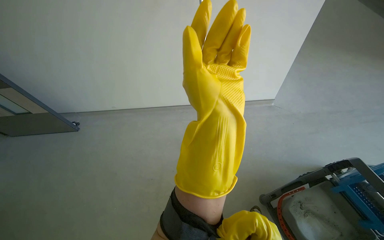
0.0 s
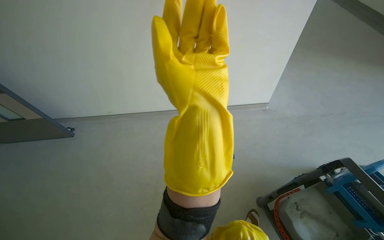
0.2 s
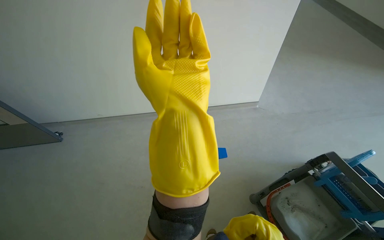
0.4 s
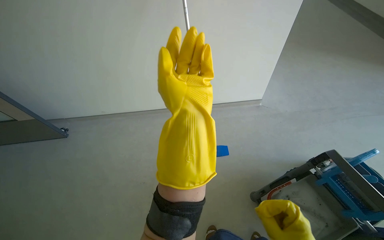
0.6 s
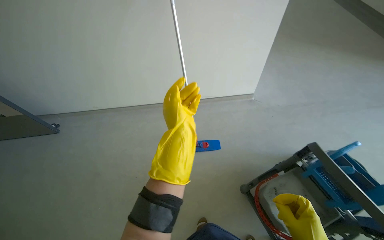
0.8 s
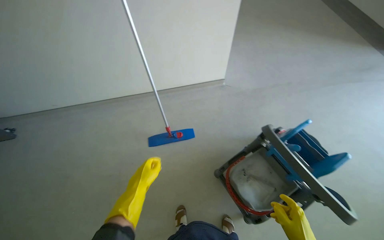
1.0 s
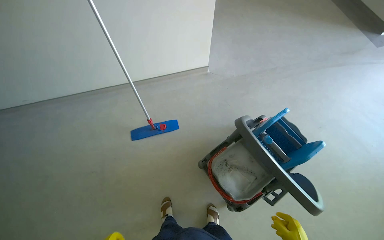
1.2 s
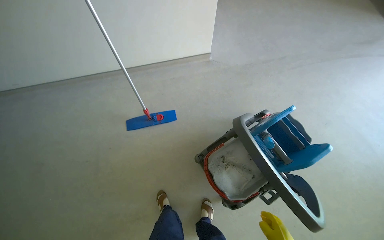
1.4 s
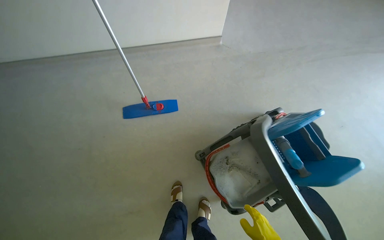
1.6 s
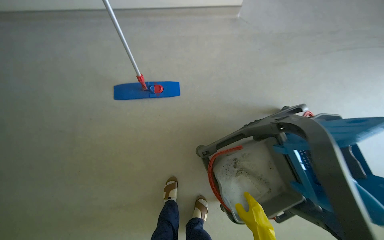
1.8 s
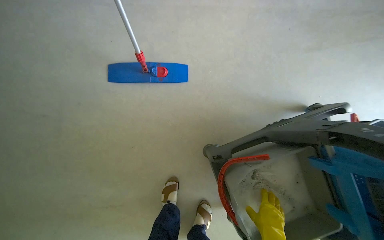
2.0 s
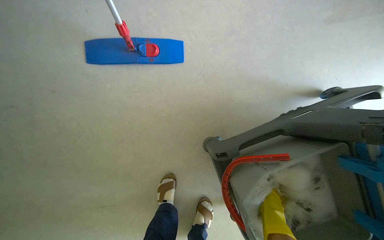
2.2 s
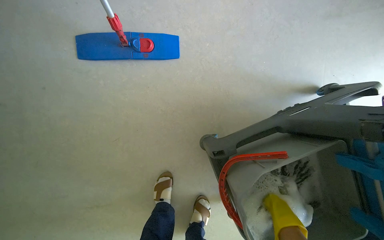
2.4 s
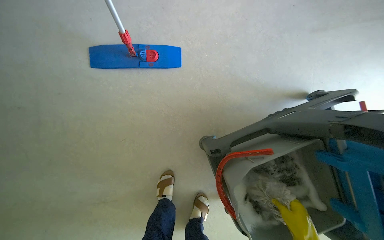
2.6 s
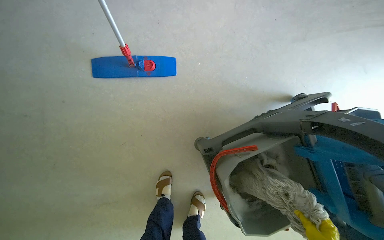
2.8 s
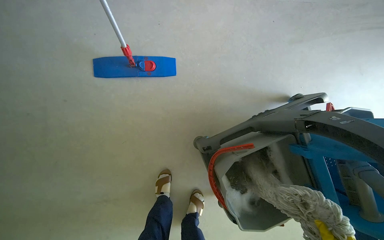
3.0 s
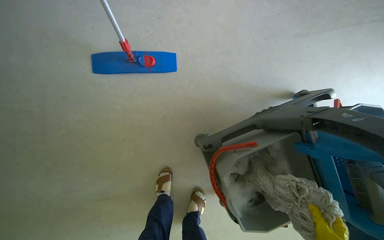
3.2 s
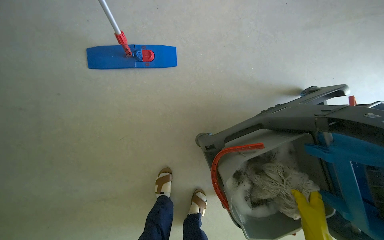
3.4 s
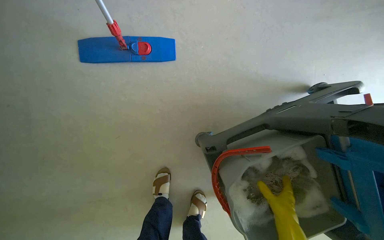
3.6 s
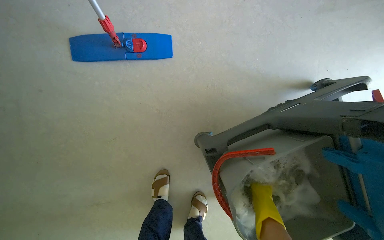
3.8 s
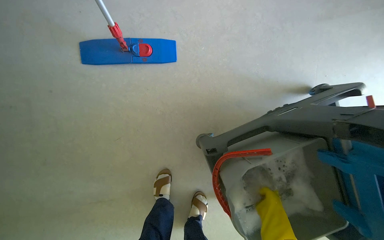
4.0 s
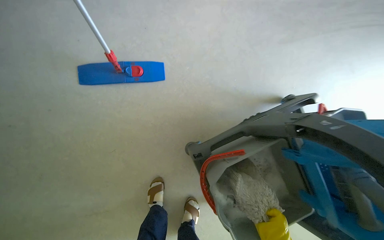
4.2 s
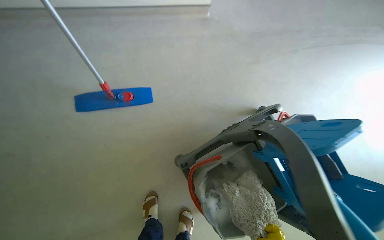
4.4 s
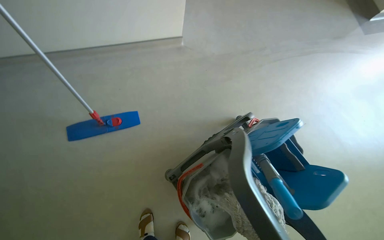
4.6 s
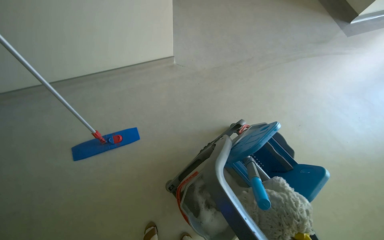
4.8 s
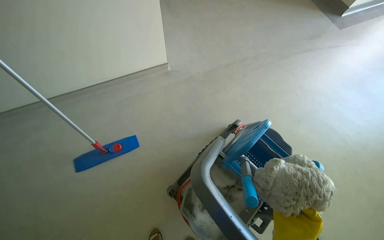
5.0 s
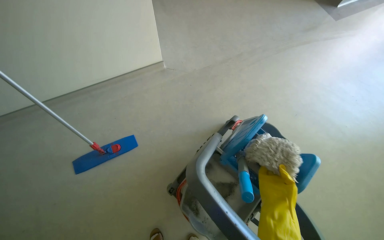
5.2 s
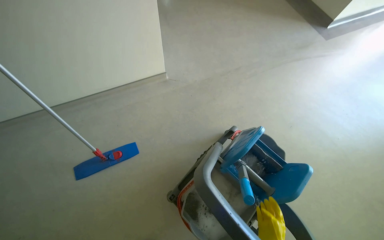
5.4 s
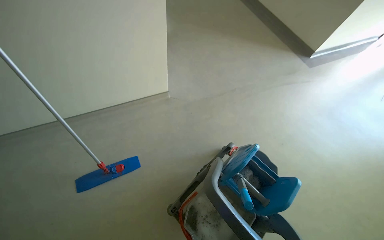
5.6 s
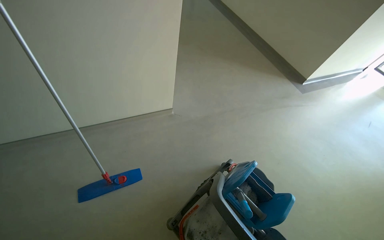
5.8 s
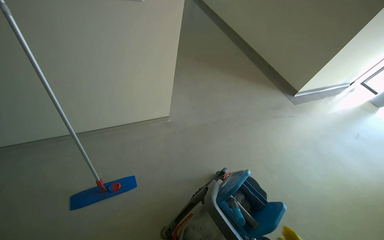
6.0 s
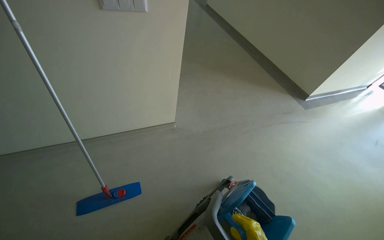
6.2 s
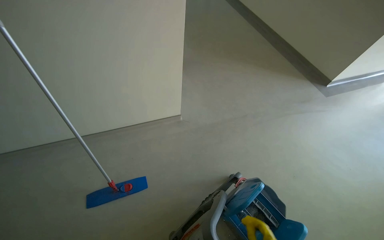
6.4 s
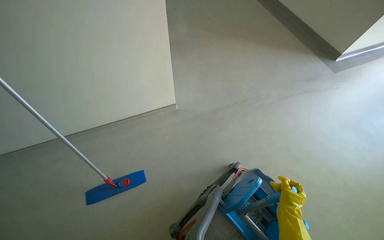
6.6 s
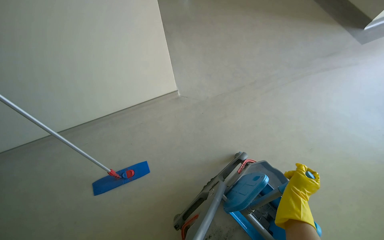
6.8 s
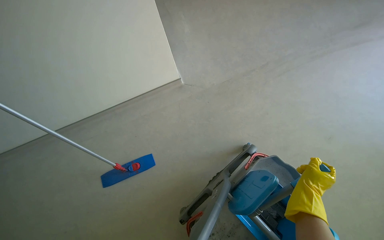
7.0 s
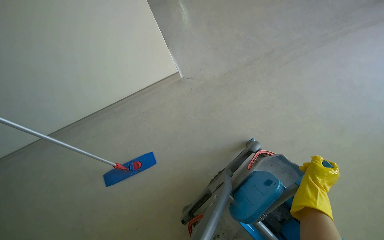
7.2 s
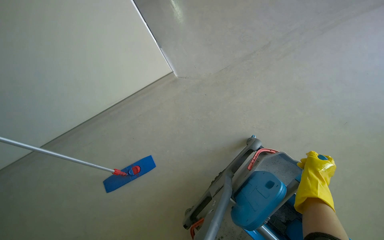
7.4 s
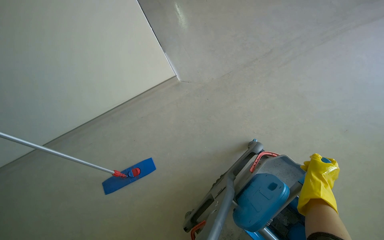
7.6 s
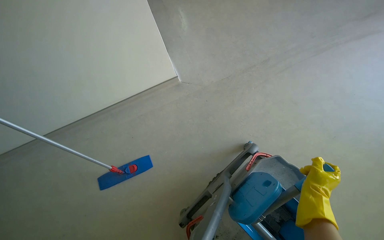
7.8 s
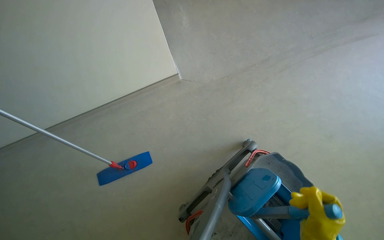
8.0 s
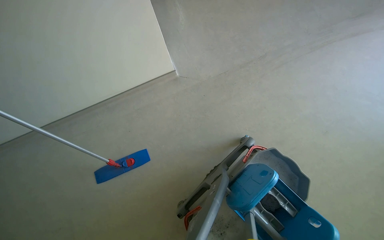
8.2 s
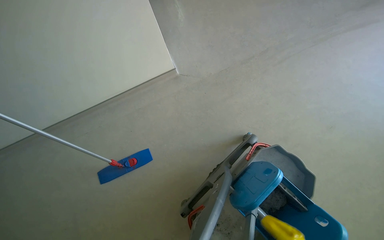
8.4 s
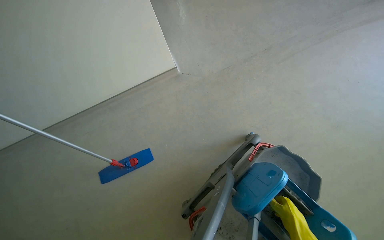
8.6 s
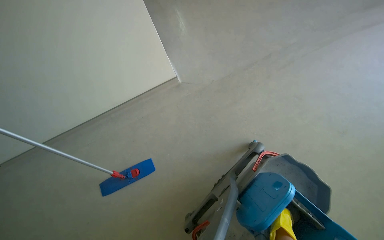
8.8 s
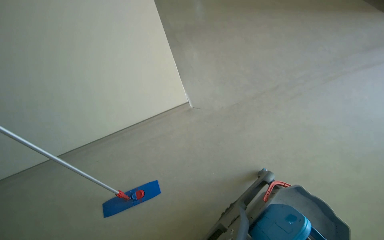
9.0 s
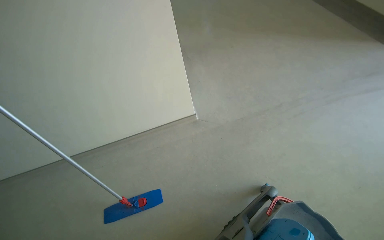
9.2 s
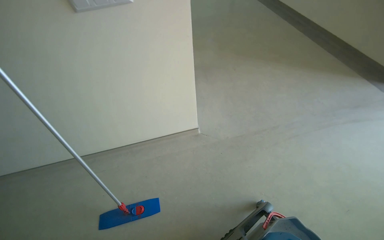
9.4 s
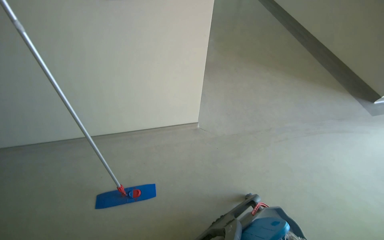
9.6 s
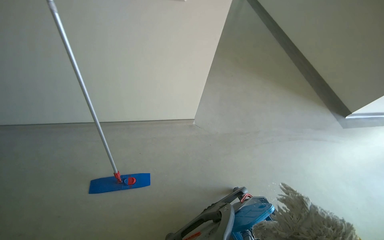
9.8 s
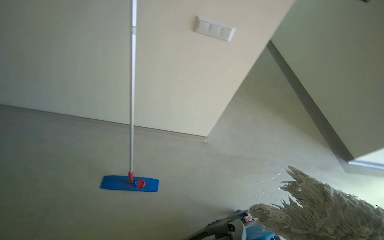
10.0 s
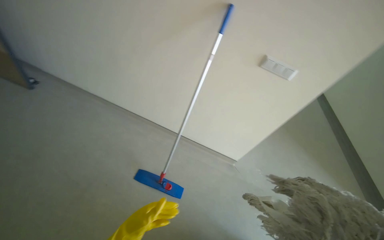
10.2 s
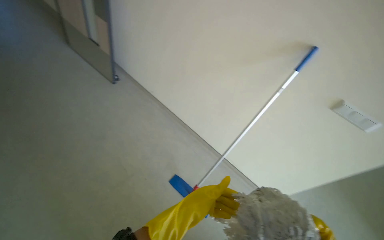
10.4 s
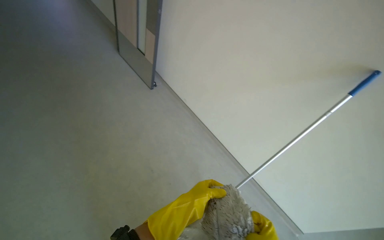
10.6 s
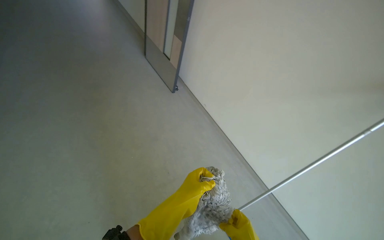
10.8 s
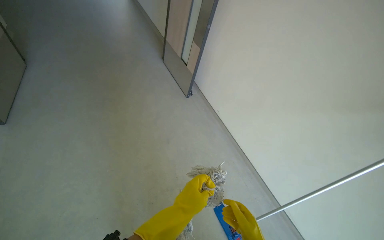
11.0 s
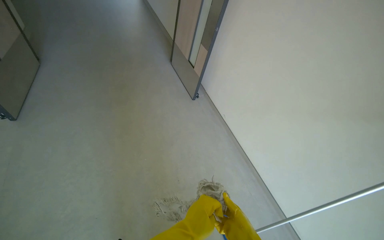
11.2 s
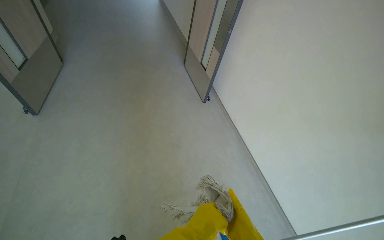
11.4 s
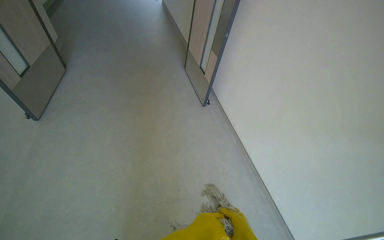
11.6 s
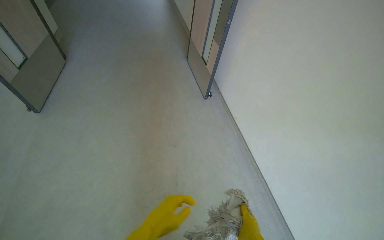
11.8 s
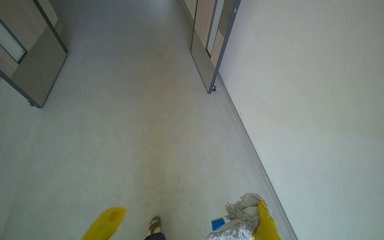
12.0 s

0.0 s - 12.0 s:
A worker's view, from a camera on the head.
Job: preparing cleaning supplies.
The whole recording: Preparing mop for cleaning. The worker removes, cleans, and reattaches the mop head to the handle.
0.0 s - 1.6 s: The wearer moves roughly 40 cm. The view tilts some 20 degrees downward.
1.6 s - 3.0 s: The wearer looks about 15 degrees further downward.
4.4 s - 6.0 s: The camera is carried approximately 40 cm. The view tips upward by roughly 30 degrees.
6.0 s - 7.6 s: The head travels approximately 50 cm. The view pans to the left by some 20 degrees. The view tips downward by some 20 degrees.
9.0 s - 10.4 s: The camera travels about 90 cm. The wearer's head swings approximately 60 degrees to the left. The view tips upward by about 30 degrees.
10.4 s - 12.0 s: The wearer's head swings approximately 40 degrees to the left.

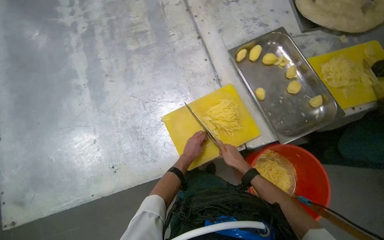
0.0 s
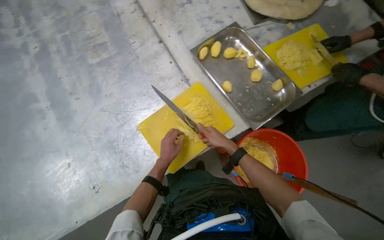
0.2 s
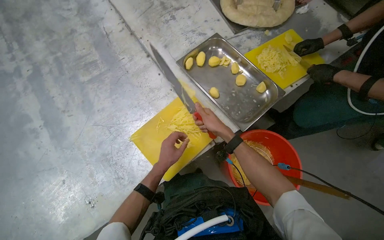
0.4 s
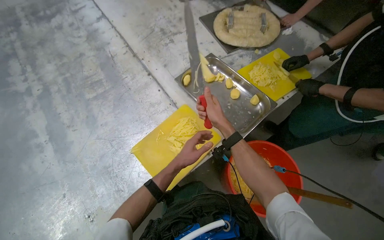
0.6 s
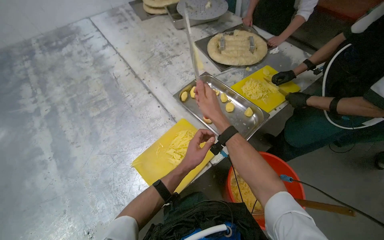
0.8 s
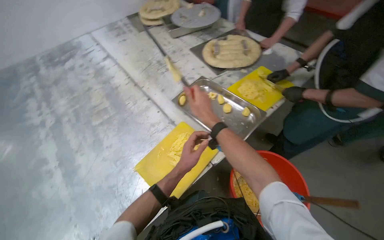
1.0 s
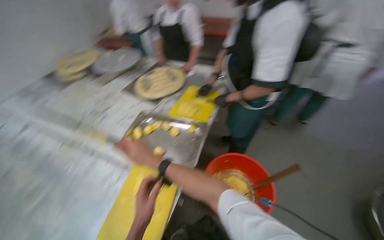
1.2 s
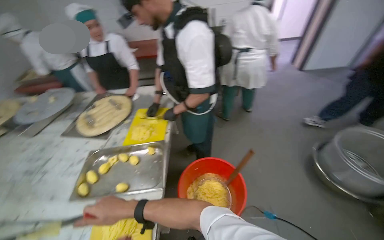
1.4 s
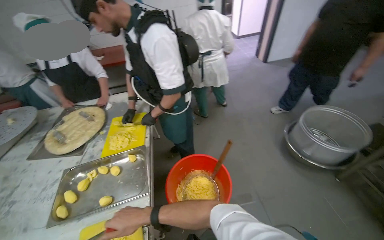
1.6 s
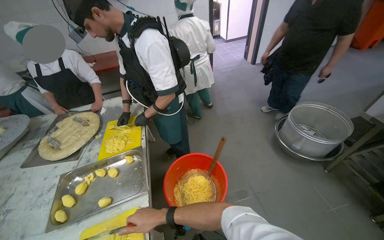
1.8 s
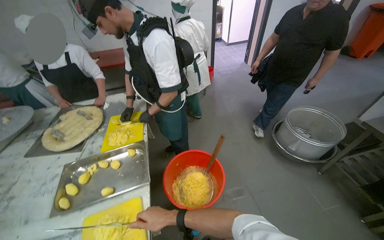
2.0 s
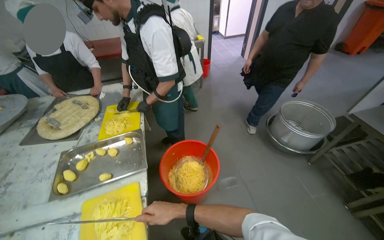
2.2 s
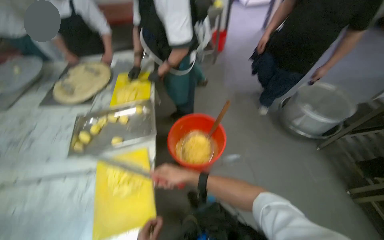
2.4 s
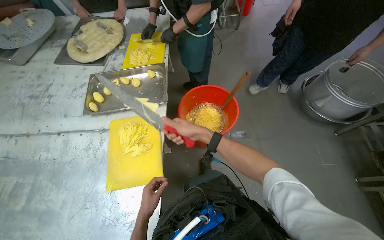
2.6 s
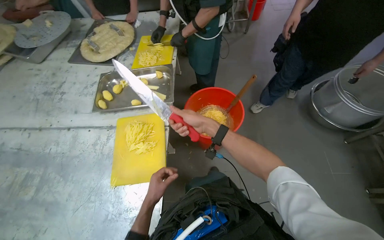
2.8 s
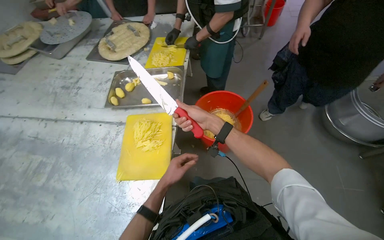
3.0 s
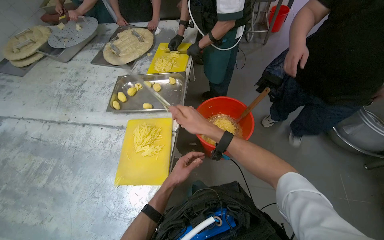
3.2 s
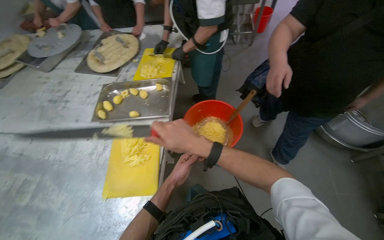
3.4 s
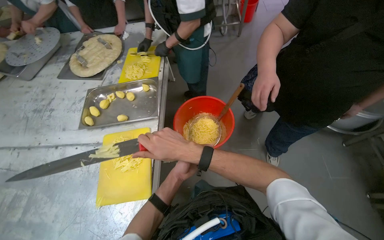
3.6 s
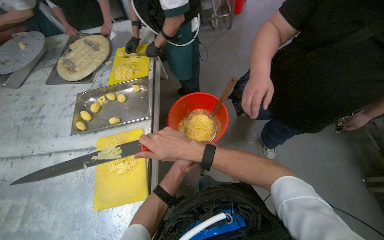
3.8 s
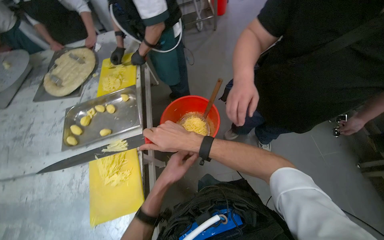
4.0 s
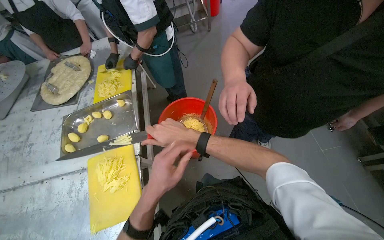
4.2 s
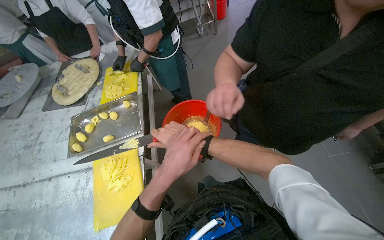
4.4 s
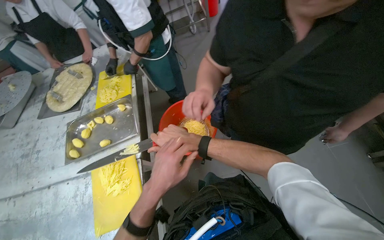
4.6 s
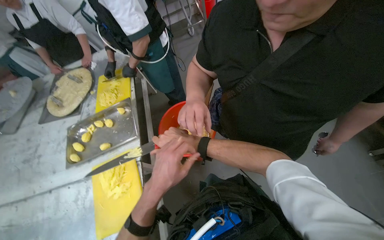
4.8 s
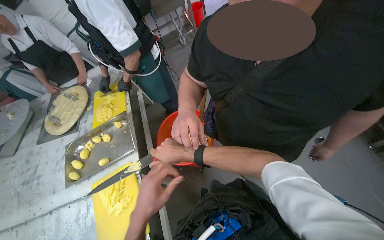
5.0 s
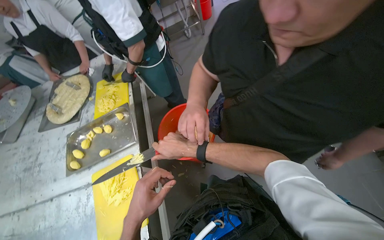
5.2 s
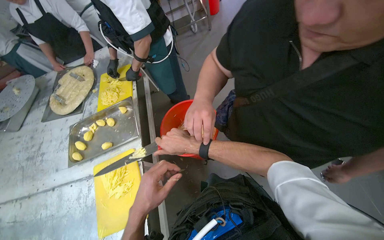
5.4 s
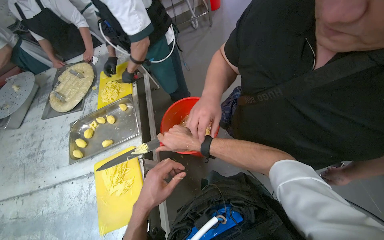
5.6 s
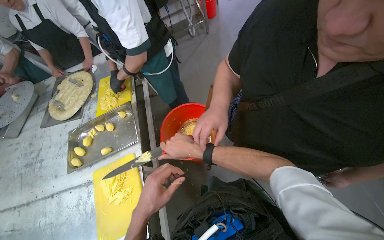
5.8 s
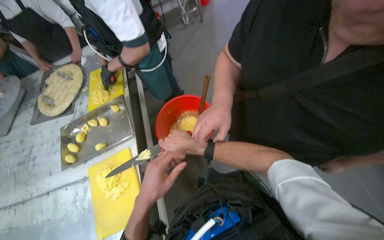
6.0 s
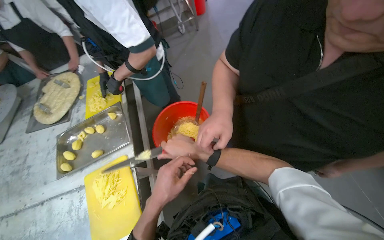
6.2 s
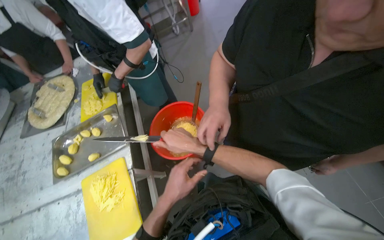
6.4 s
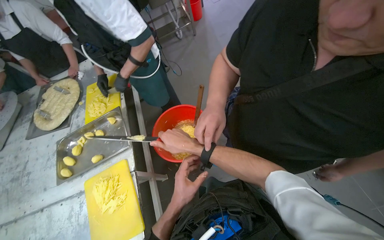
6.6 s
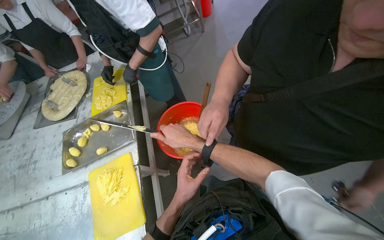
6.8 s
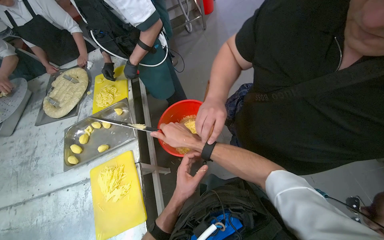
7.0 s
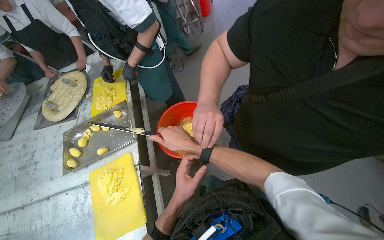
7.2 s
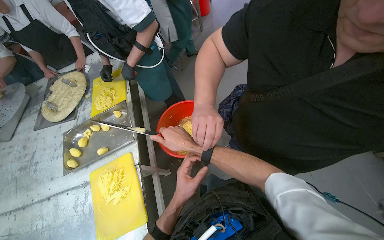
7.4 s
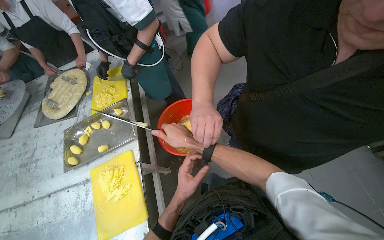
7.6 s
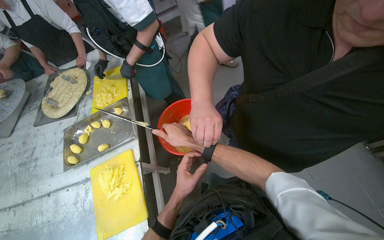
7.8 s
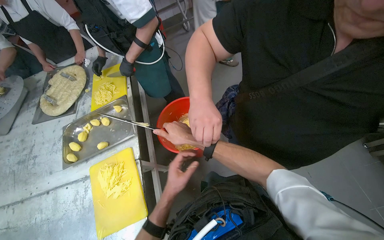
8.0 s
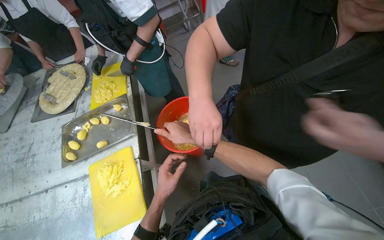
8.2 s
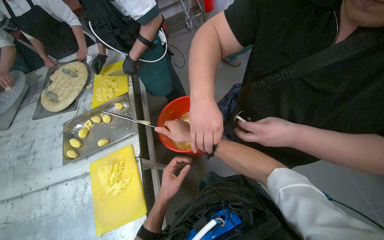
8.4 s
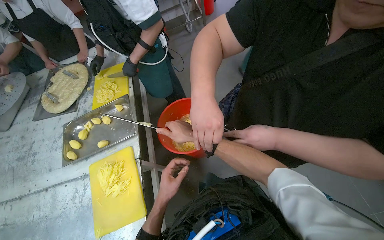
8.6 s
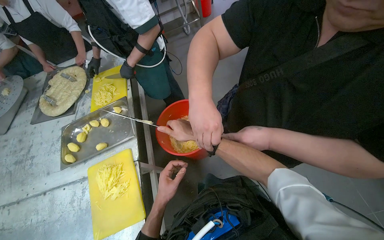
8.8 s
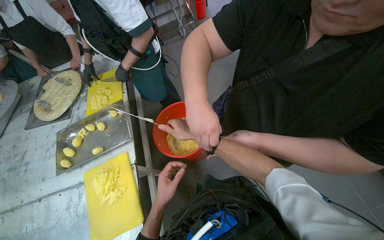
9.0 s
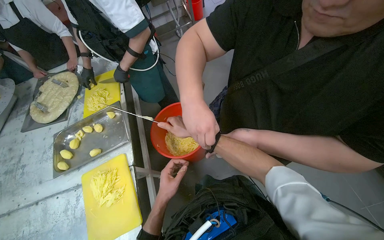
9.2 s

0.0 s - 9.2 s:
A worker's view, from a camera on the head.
Job: preparing food.
The whole recording: Transferring sliced potatoes to bowl. The worker transfers sliced potatoes from the cutting board into a red bowl.
0.0 s - 1.6 s: The wearer's head swings some 80 degrees to the right. The view tilts roughly 35 degrees upward.
1.6 s - 3.0 s: The view tips downward by approximately 15 degrees. The right hand heads to the right, covering some 15 cm.
